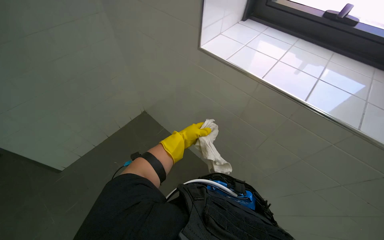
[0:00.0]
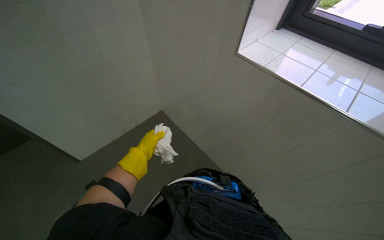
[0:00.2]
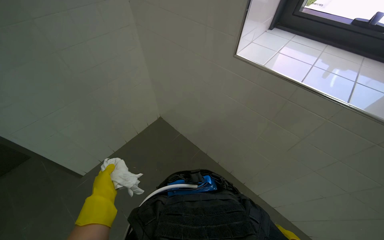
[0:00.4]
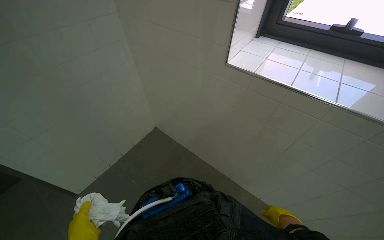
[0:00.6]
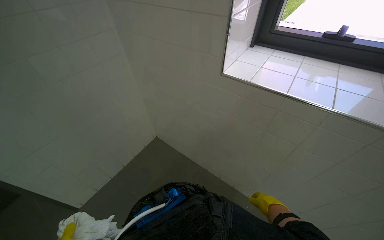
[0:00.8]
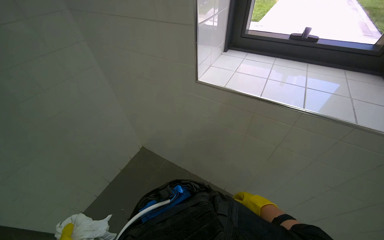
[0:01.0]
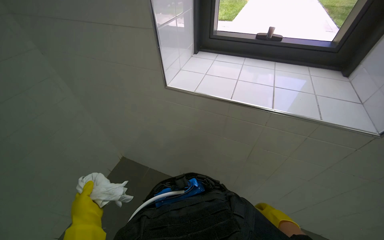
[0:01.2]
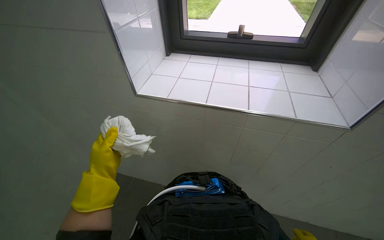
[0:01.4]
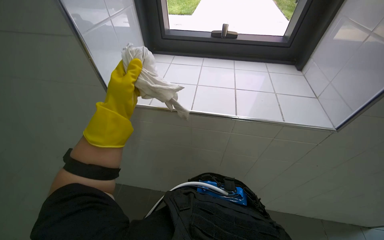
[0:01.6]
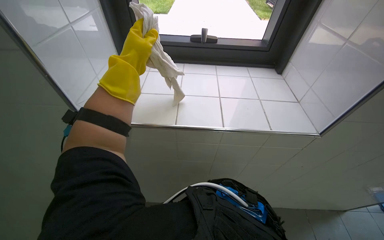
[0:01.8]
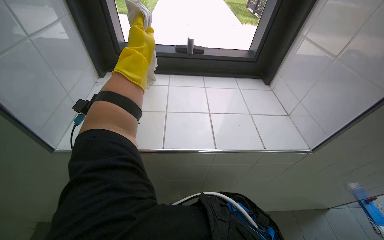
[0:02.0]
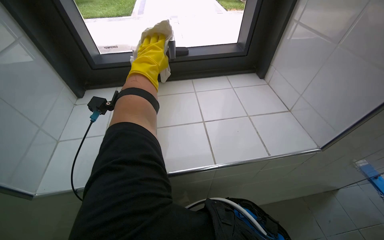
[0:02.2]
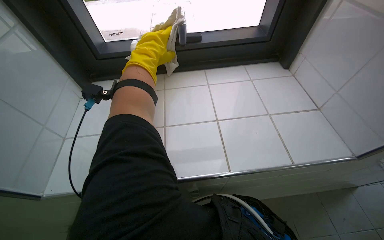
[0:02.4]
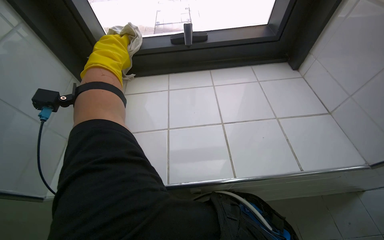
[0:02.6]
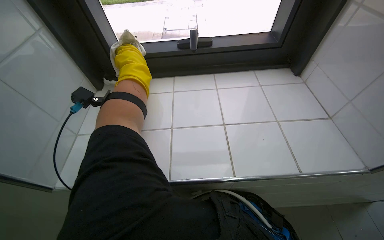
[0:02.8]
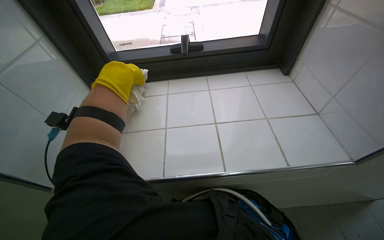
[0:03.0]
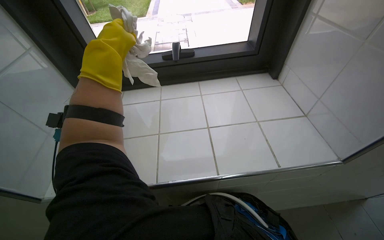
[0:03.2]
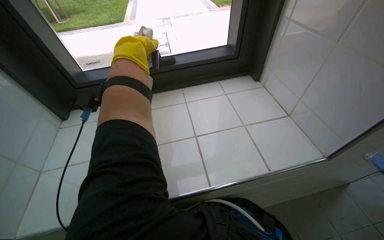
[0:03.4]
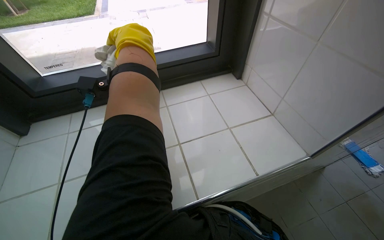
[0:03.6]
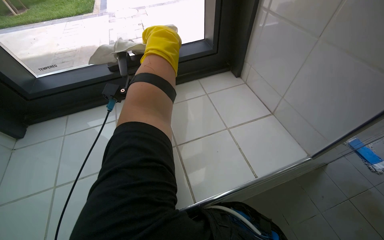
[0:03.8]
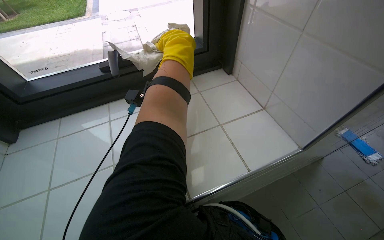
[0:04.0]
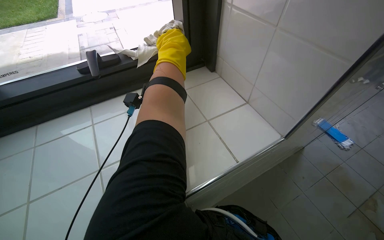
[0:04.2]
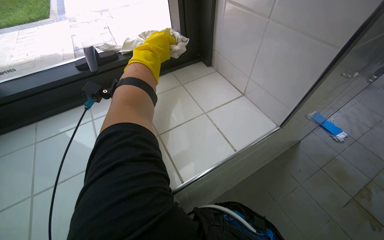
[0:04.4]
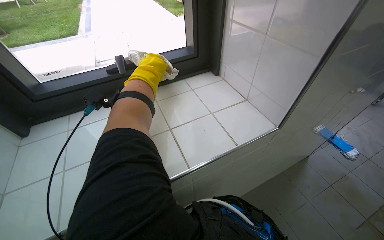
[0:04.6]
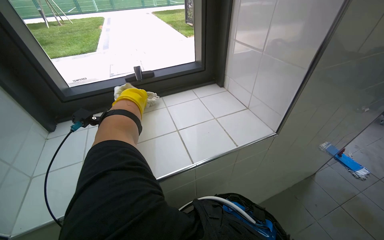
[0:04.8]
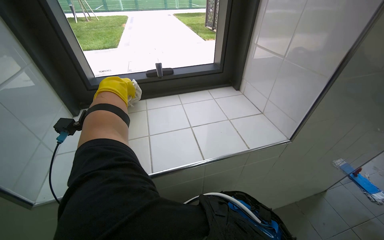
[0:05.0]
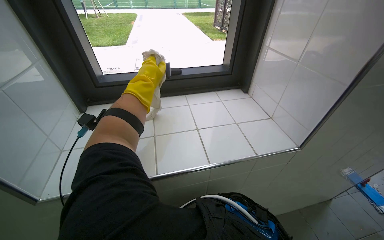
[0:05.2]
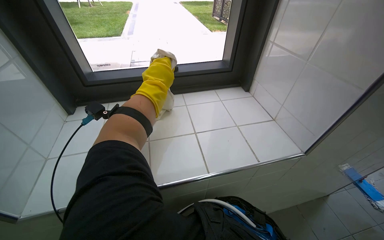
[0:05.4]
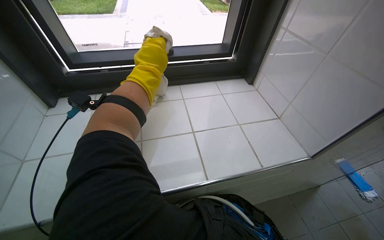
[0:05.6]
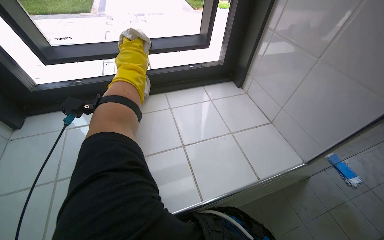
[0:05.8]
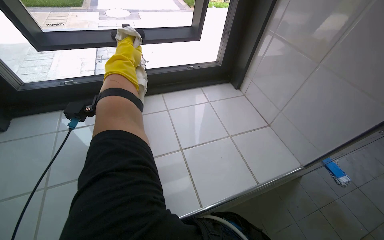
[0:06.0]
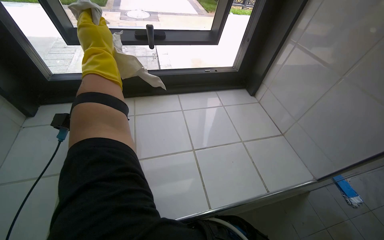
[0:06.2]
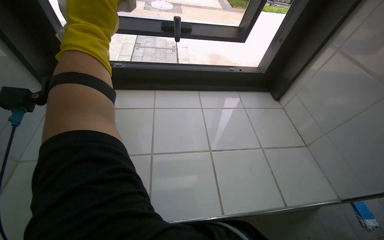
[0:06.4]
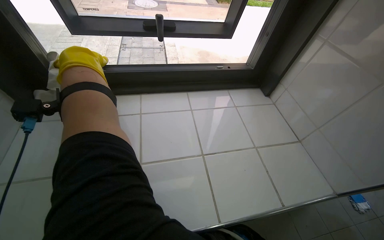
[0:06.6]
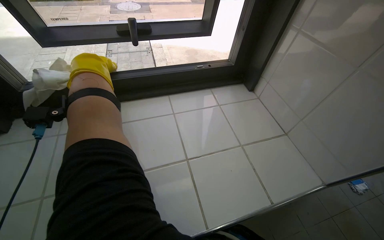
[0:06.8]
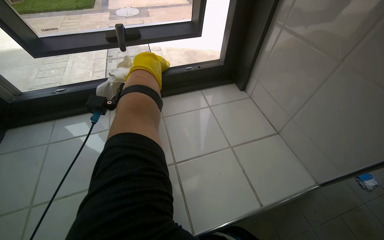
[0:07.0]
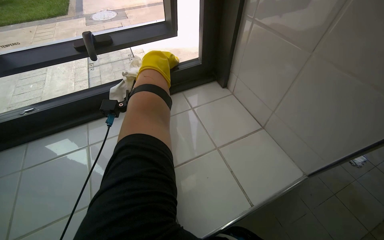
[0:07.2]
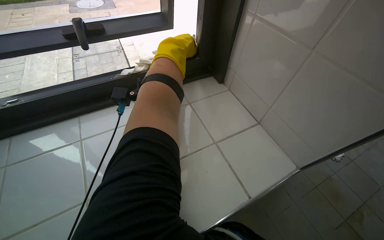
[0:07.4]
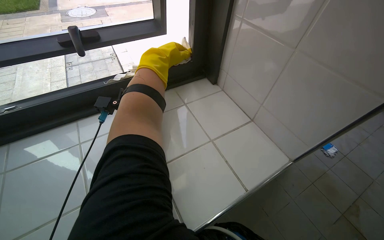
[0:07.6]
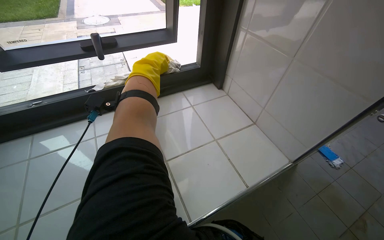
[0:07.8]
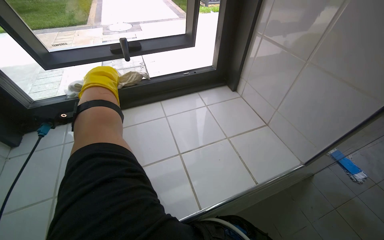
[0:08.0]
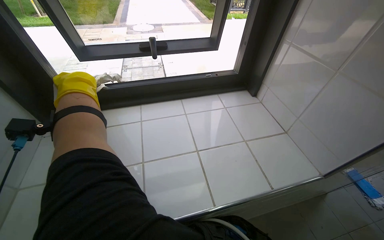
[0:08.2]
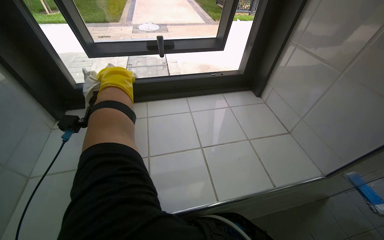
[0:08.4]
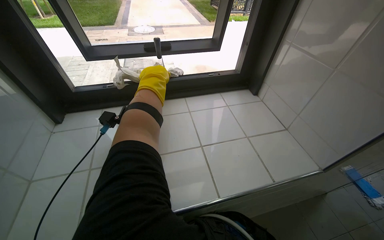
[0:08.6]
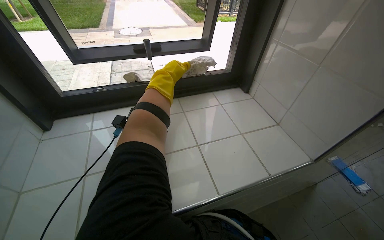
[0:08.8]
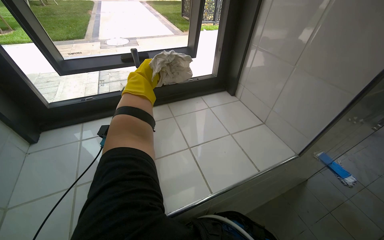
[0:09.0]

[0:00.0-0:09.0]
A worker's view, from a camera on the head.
Job: wiping surfaces.
The whole recording: Wiping window sill. The worker wipes the window sill with a white cloth.
0:00.0 to 0:01.6: The head rotates roughly 30 degrees to the right.
0:01.6 to 0:03.0: The left hand travels farther from the camera by roughly 20 cm, and travels up the picture and back again, approximately 30 cm each way.
0:03.0 to 0:04.4: The wearer looks approximately 25 degrees further to the right. The left hand heads to the right and up the picture, covering about 40 cm.
0:04.4 to 0:06.0: The left hand moves to the left, approximately 20 cm, and reaches roughly 15 cm down the picture, then returns.
0:06.0 to 0:07.6: The left hand moves some 20 cm to the left and comes back.
0:07.6 to 0:09.0: The left hand reaches about 35 cm to the left, then returns.

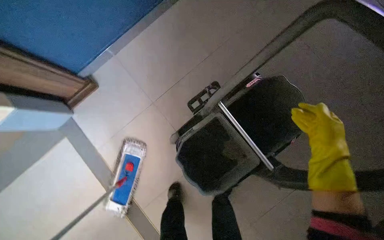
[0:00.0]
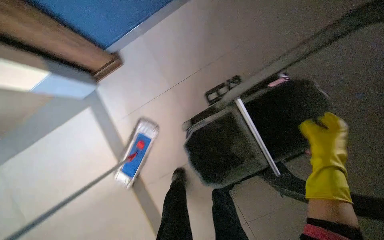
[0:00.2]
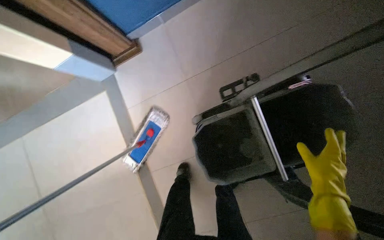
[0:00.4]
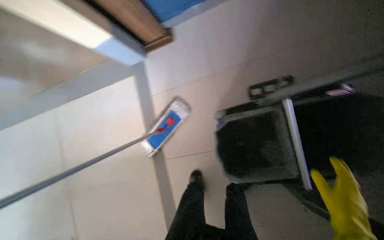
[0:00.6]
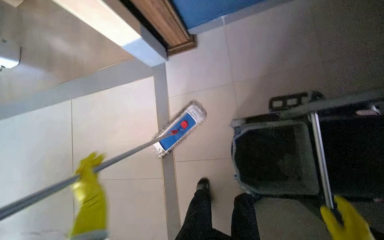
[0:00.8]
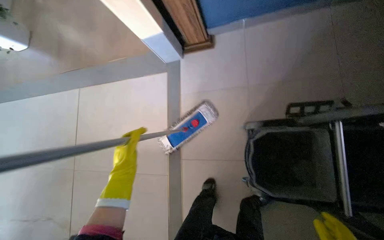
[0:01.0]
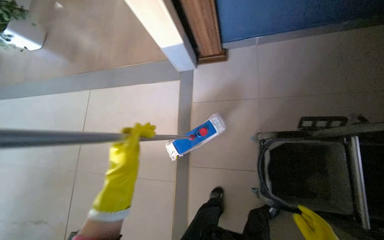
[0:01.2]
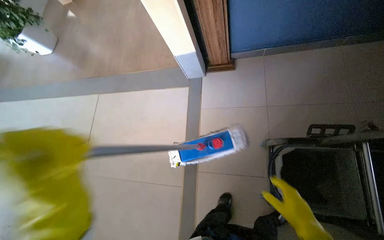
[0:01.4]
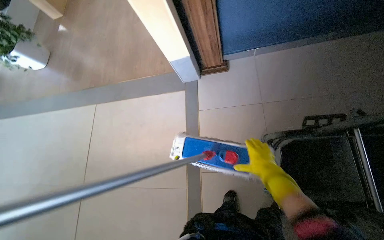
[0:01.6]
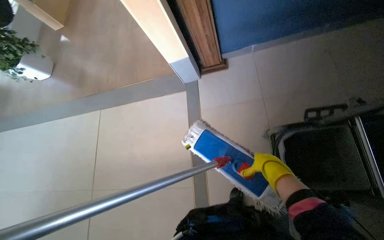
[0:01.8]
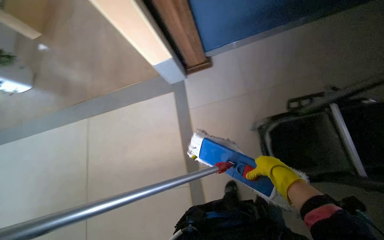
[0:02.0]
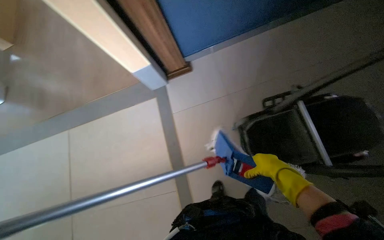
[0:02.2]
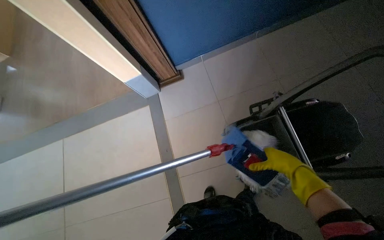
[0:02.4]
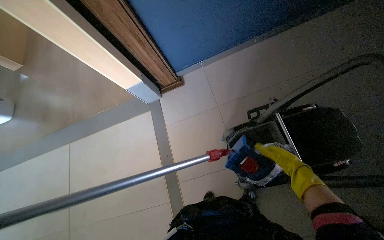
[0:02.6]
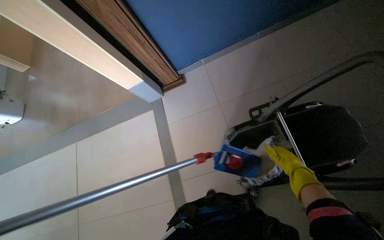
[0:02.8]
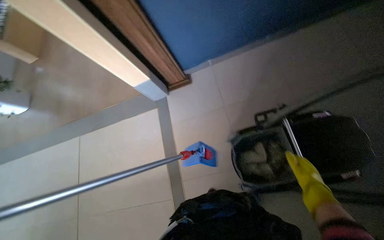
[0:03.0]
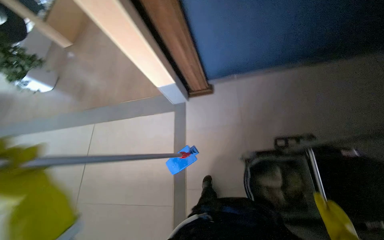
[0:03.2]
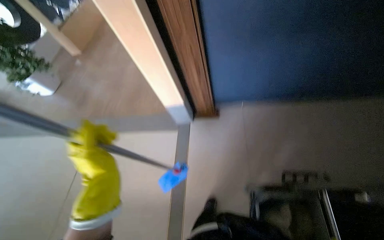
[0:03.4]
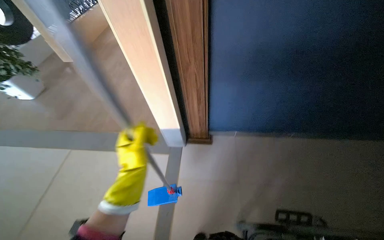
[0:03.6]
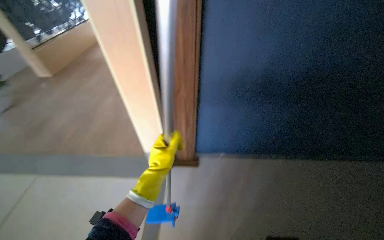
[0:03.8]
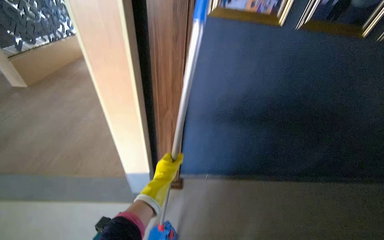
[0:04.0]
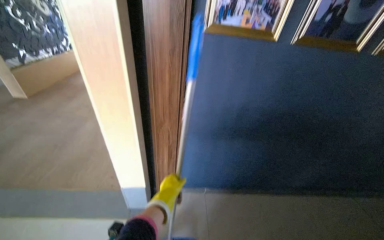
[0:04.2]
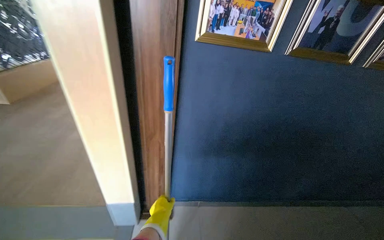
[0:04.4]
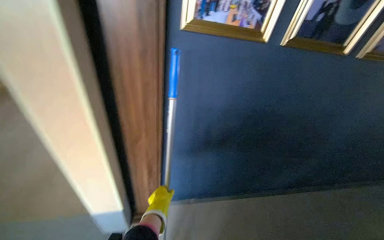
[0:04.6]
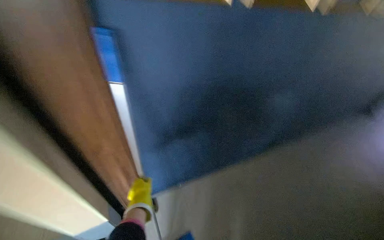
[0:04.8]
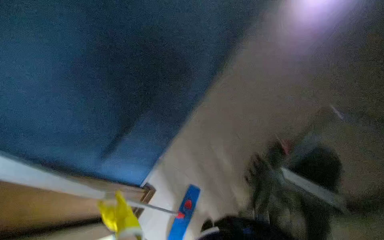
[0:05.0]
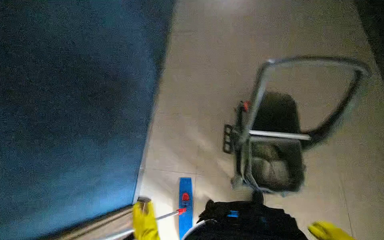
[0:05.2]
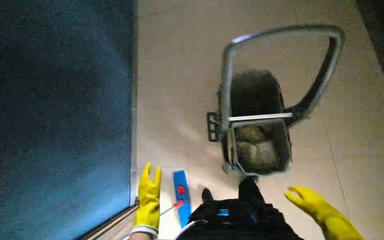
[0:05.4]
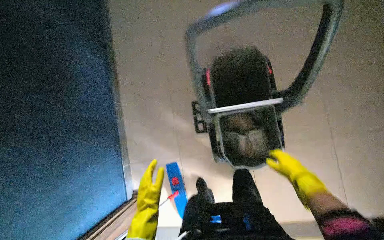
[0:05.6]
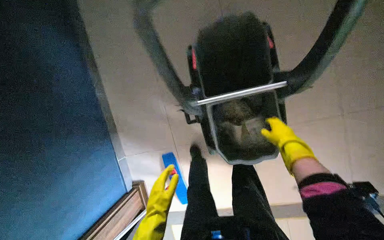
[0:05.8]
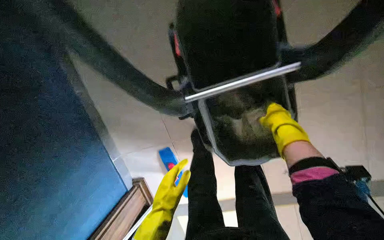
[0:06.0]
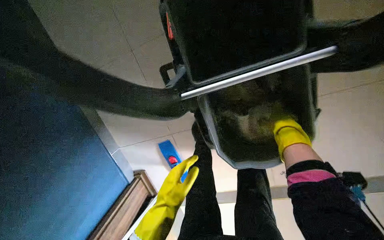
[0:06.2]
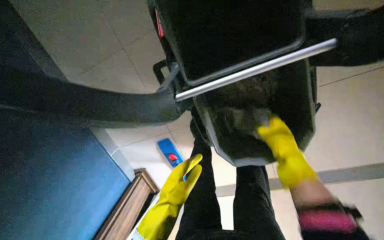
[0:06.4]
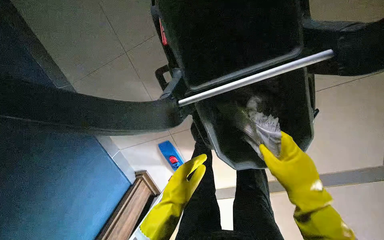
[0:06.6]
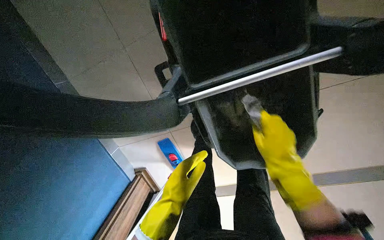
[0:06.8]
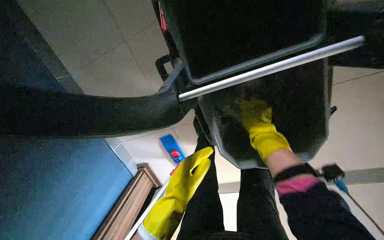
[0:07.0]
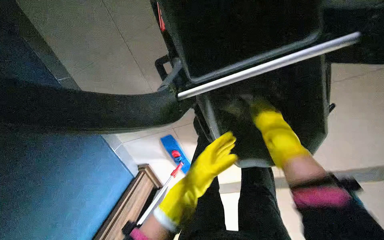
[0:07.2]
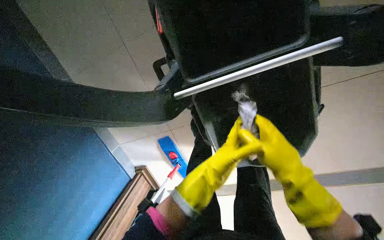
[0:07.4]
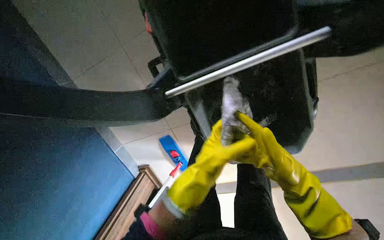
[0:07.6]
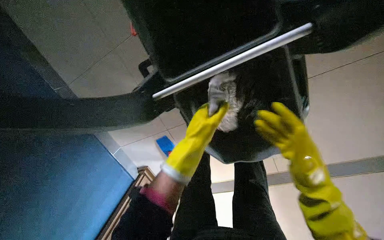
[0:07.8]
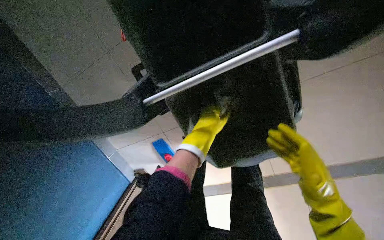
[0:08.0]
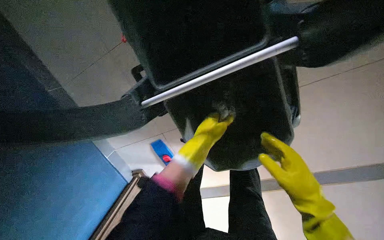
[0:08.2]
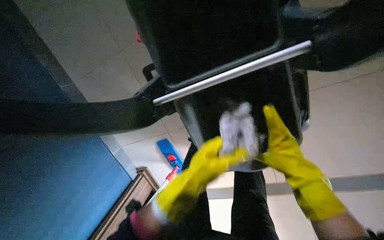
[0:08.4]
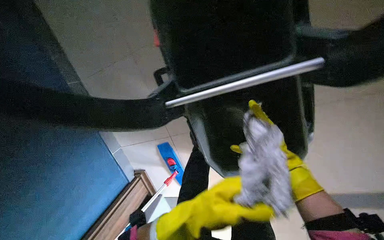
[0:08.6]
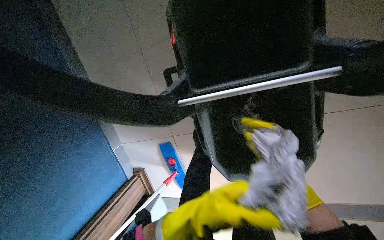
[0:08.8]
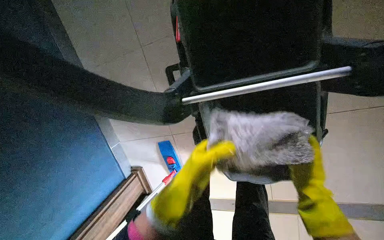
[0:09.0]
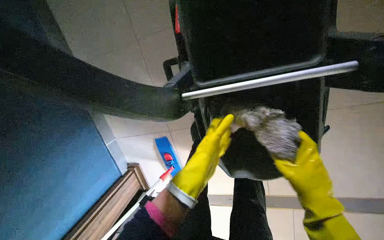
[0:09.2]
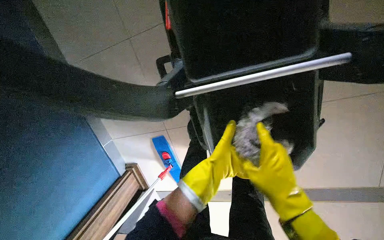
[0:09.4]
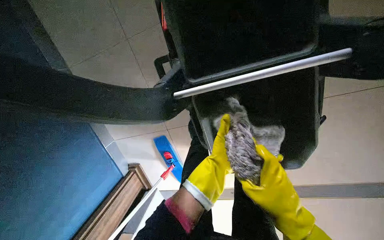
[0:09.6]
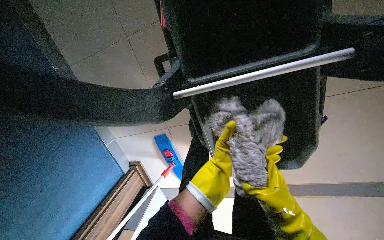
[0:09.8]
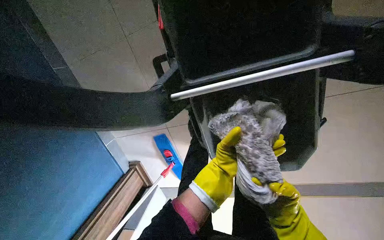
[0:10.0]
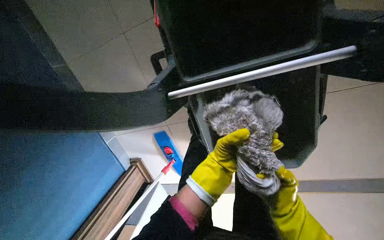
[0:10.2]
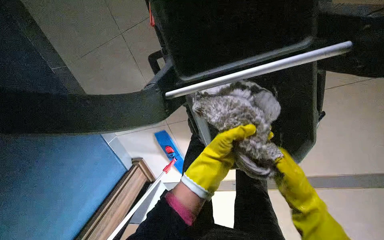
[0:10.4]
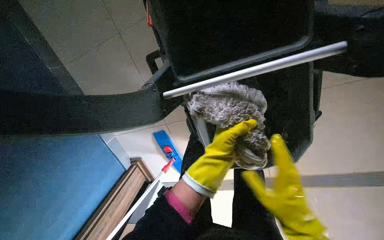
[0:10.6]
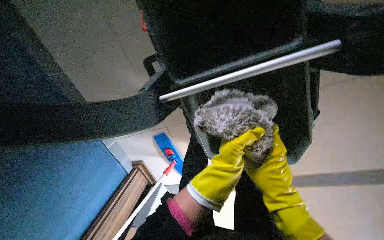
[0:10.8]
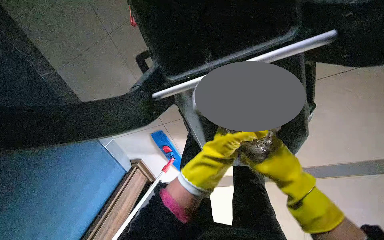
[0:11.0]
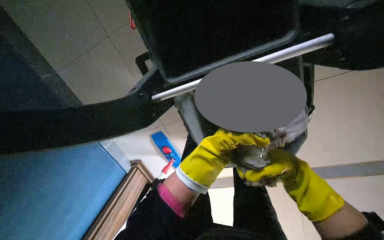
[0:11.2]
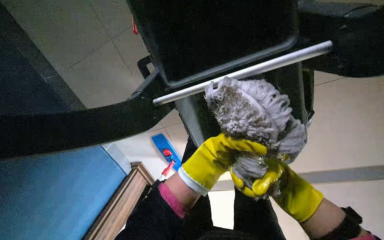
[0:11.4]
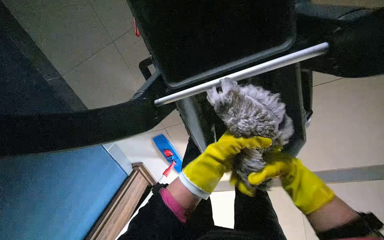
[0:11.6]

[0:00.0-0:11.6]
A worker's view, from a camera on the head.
Job: preparing cleaning supplies.
The whole recording: Wringing out mop head. The worker wrings out the mop head in the cleaning cart.
0:00.0 to 0:01.4: The camera is carried roughly 50 cm. The wearer's head swings about 45 degrees to the left.
0:01.4 to 0:02.8: The right hand shifts some 10 cm up the picture.
0:02.8 to 0:04.4: The head travels about 50 cm. The view pans to the right by approximately 20 degrees. The view tips upward by some 35 degrees. Everything in view rotates approximately 30 degrees clockwise.
0:04.4 to 0:05.8: The head rotates about 50 degrees to the right. The view tips downward by approximately 30 degrees.
0:05.8 to 0:07.2: The view tilts some 15 degrees downward. The right hand swings up and down the picture, about 15 cm each way, with 2 reversals, while the left hand is displaced up the picture and to the right by about 25 cm.
0:07.2 to 0:08.8: The left hand moves nearer to the camera, about 10 cm, and goes up the picture and returns, roughly 15 cm each way. The right hand heads to the right and down the picture, covering about 25 cm.
0:08.8 to 0:10.2: The right hand moves to the left, some 10 cm.
0:10.2 to 0:11.6: The right hand goes nearer and farther, roughly 15 cm each way, reversing 2 times.
